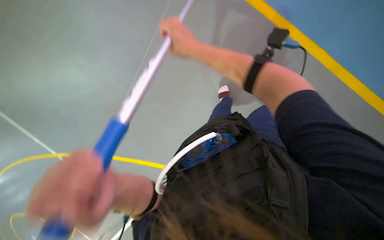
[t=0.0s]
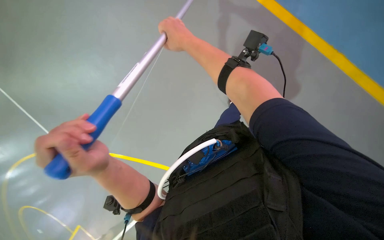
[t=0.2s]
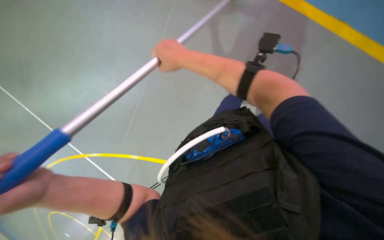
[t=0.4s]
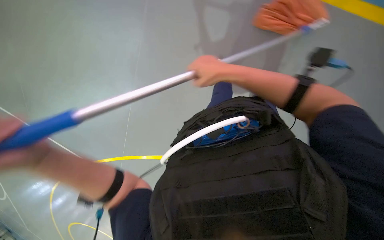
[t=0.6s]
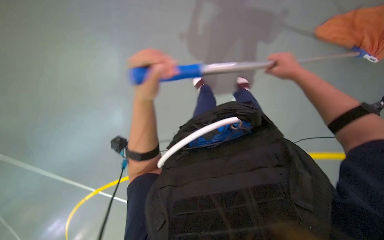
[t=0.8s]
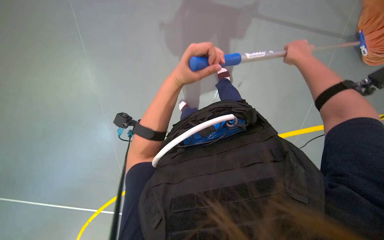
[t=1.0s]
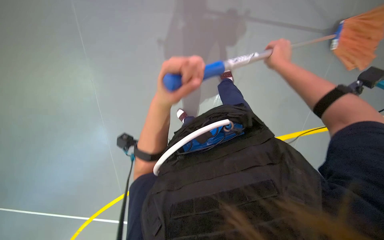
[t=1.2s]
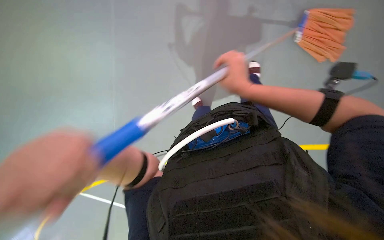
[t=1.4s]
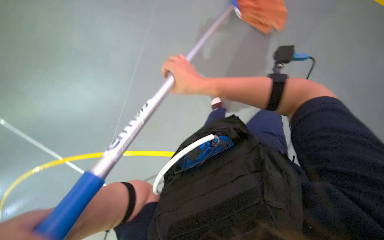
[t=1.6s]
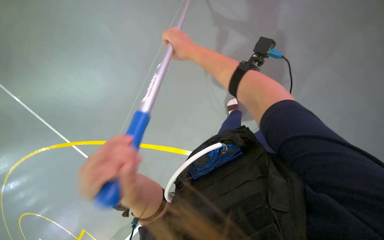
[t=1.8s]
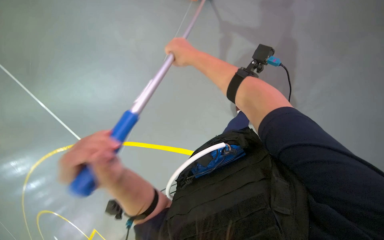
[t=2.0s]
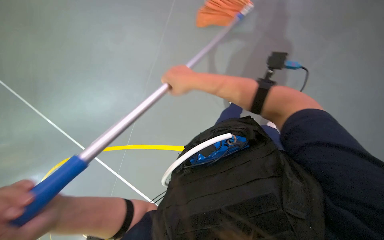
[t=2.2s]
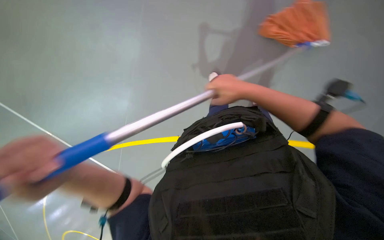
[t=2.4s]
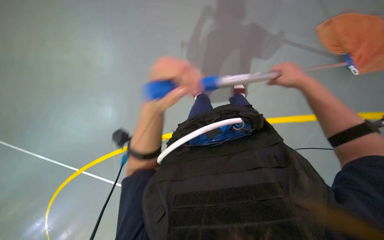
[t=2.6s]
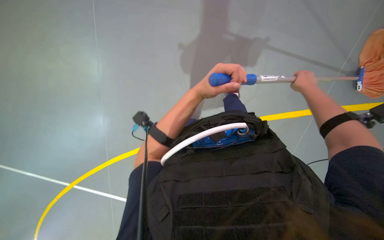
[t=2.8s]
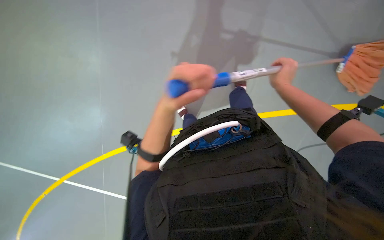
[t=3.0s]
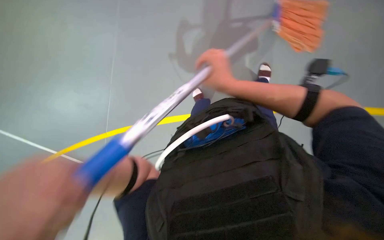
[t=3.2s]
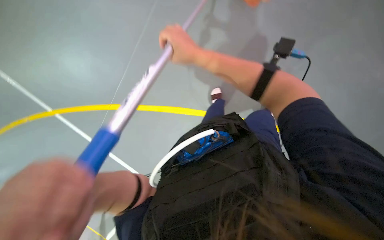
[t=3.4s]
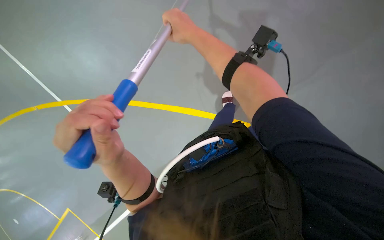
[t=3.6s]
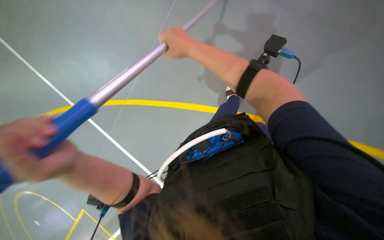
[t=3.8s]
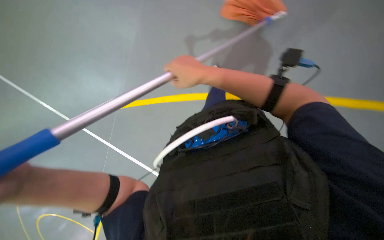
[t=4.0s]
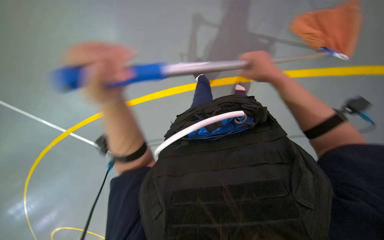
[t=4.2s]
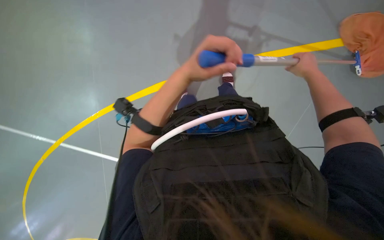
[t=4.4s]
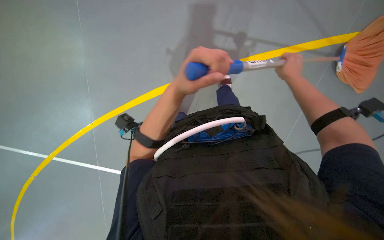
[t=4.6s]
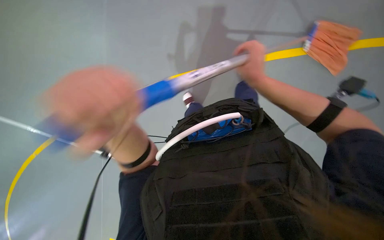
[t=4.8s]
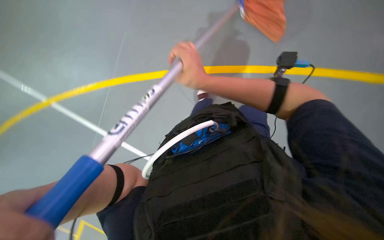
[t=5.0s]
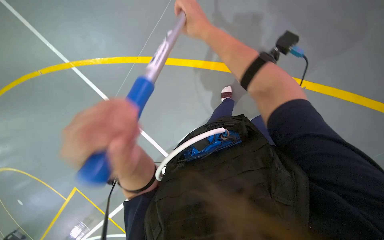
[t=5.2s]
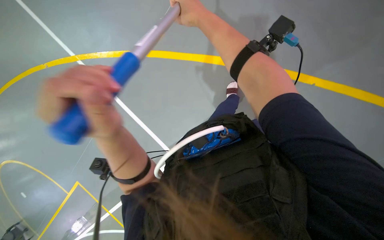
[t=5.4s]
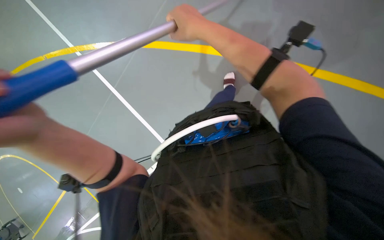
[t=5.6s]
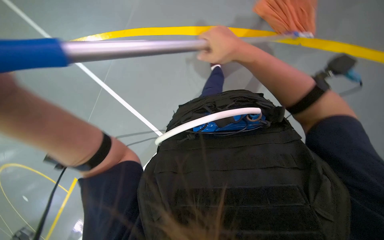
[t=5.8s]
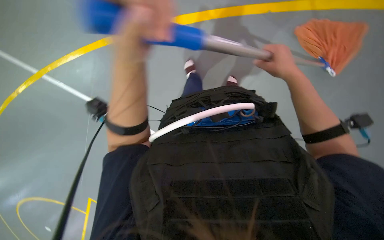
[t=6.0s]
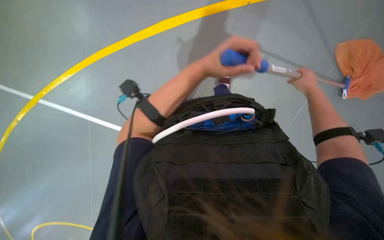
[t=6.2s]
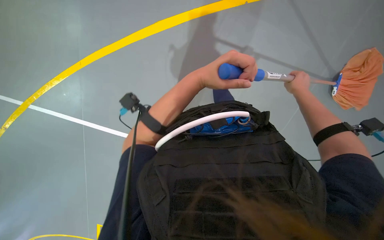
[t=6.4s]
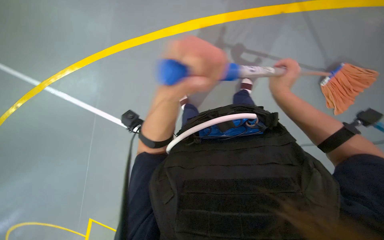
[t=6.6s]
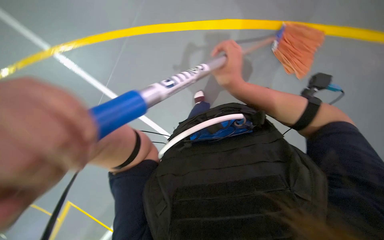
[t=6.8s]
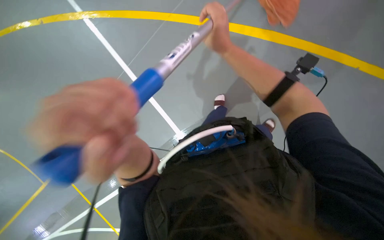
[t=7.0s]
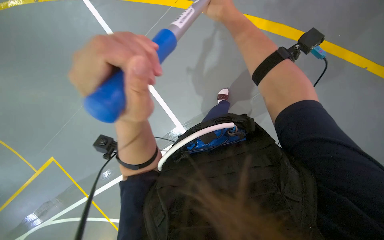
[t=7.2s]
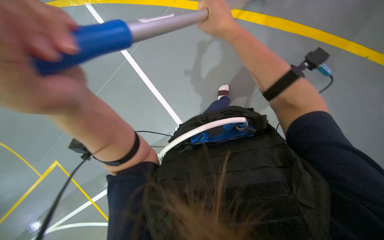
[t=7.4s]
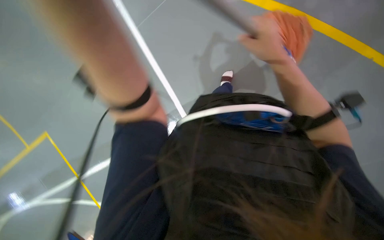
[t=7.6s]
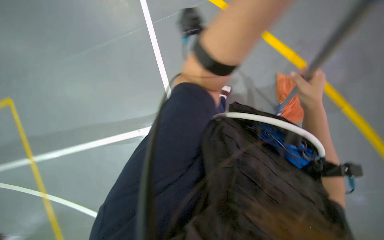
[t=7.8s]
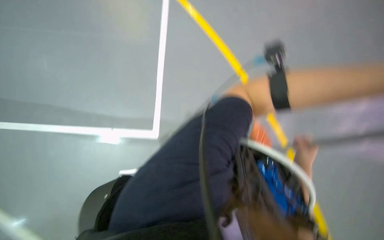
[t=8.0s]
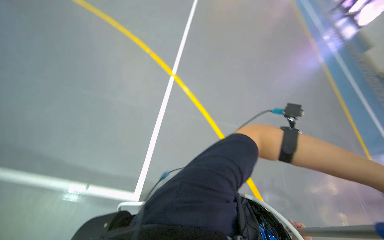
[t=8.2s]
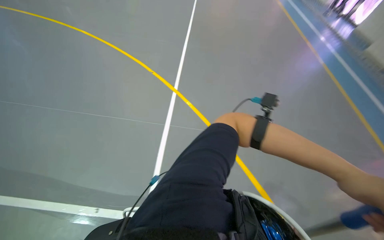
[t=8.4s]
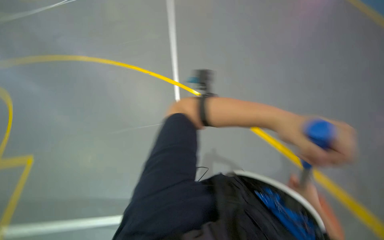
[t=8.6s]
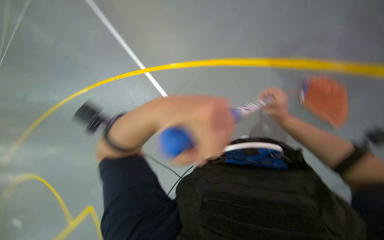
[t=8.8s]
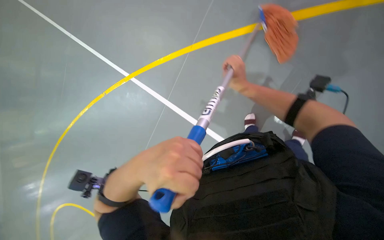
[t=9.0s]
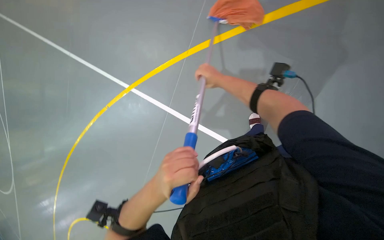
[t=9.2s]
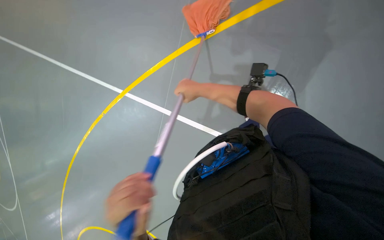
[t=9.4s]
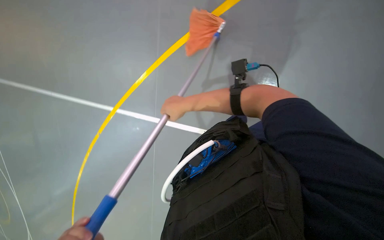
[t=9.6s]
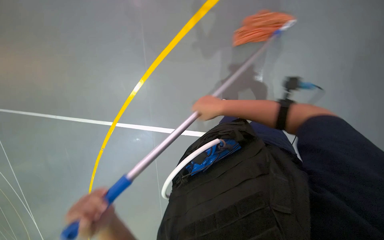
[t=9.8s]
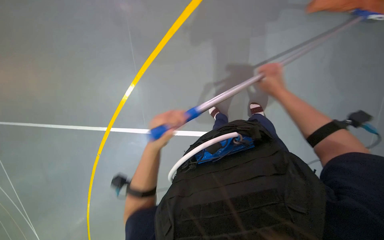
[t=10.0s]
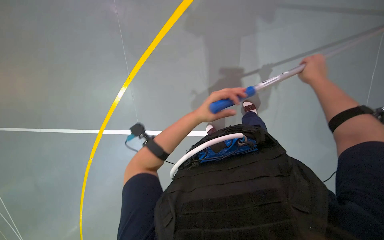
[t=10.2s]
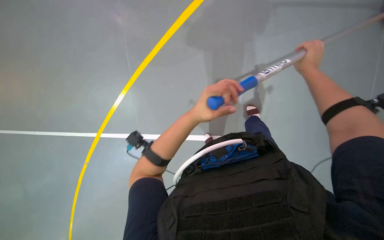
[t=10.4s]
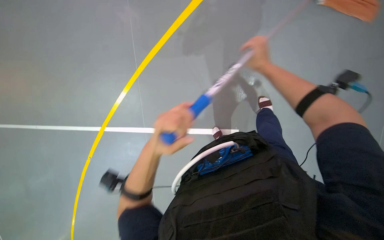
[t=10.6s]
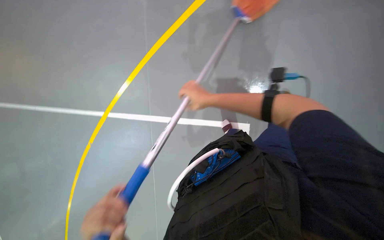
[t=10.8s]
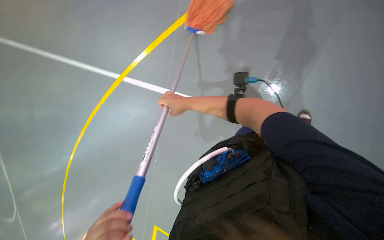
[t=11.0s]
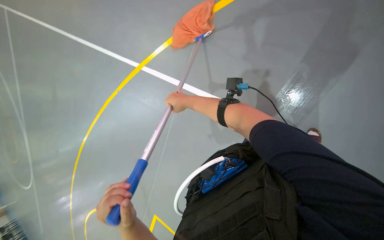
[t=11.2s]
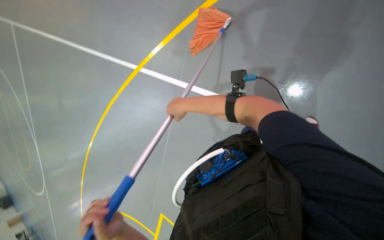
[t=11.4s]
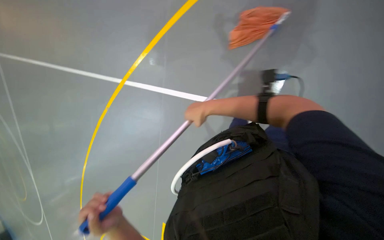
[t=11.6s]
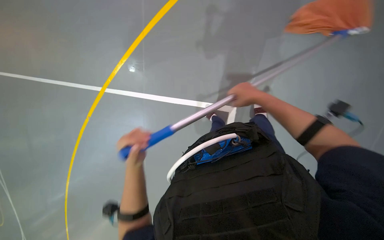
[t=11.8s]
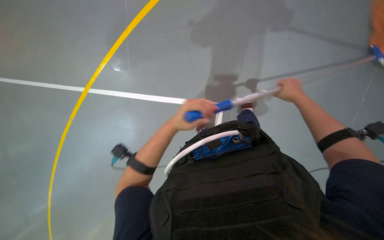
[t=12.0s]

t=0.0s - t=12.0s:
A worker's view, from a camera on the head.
Job: mopping floor.
The whole recording: Mopping sports court floor. The worker mops the blue sports court floor and wrings the mop in a bucket.
t=0.0s - t=1.6s: The right hand moves down the picture, some 10 cm, and goes to the right and returns, about 30 cm each way, while the left hand swings left and right, approximately 30 cm each way, with 2 reversals.
t=1.6s - t=3.0s: The right hand goes approximately 30 cm to the right and farther from the camera, while the left hand swings left and right, roughly 30 cm each way, with 2 reversals.
t=3.0s - t=4.4s: The right hand travels nearer to the camera by roughly 10 cm, and travels to the left and back again, approximately 30 cm each way, while the left hand travels up the picture by approximately 10 cm, and reaches some 25 cm to the left, then returns.
t=4.4s - t=6.0s: The right hand travels to the left and back again, roughly 30 cm each way.
t=6.0s - t=7.6s: The right hand swings left and right, about 35 cm each way, with 2 reversals.
t=7.6s - t=9.0s: The scene rotates counterclockwise by approximately 30 degrees.

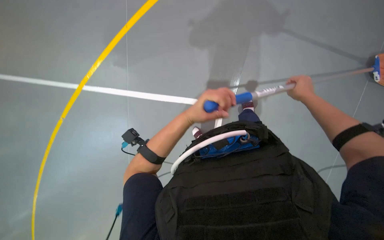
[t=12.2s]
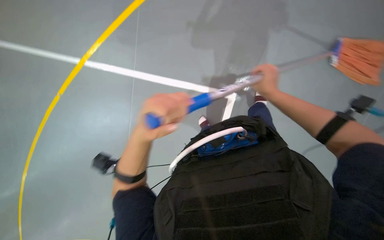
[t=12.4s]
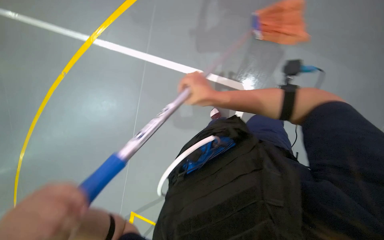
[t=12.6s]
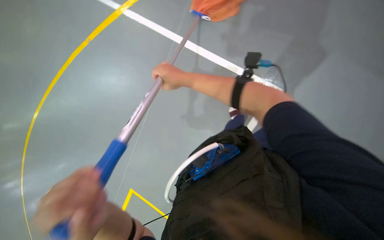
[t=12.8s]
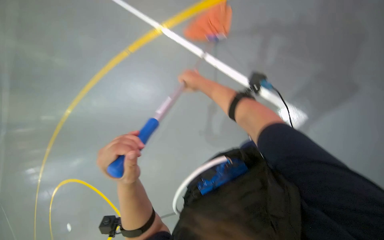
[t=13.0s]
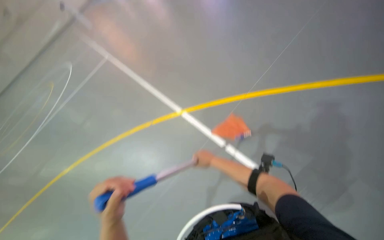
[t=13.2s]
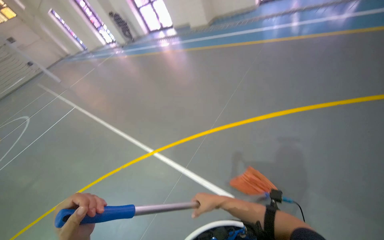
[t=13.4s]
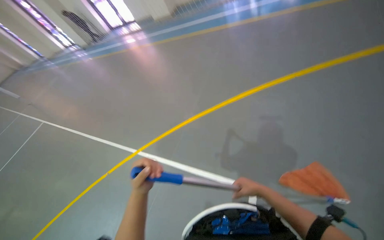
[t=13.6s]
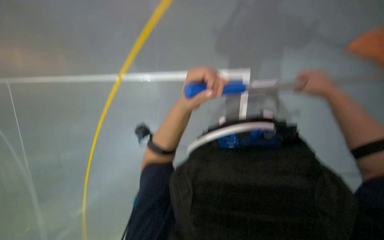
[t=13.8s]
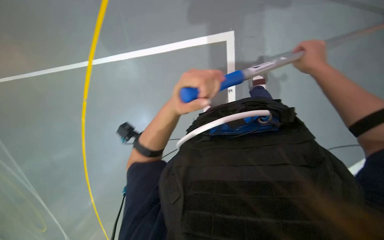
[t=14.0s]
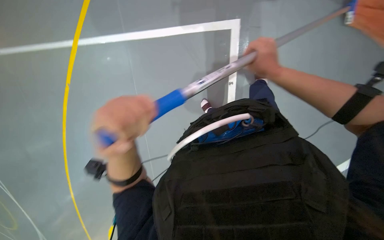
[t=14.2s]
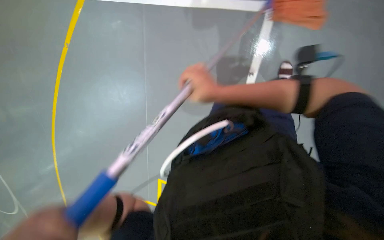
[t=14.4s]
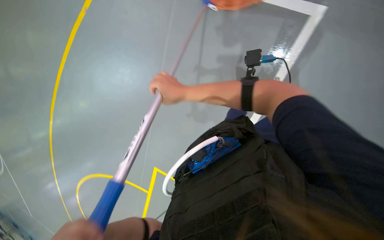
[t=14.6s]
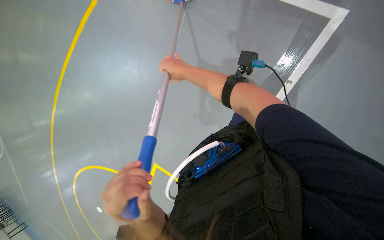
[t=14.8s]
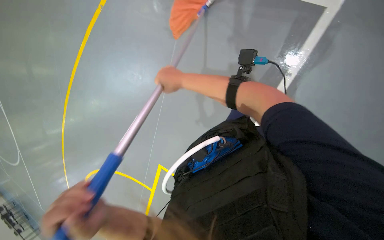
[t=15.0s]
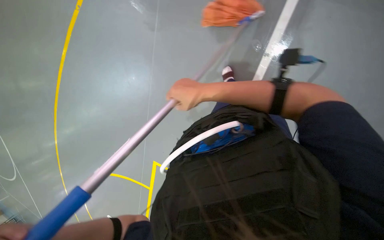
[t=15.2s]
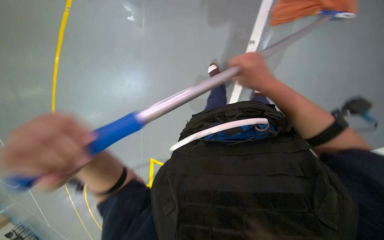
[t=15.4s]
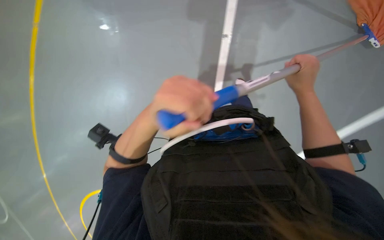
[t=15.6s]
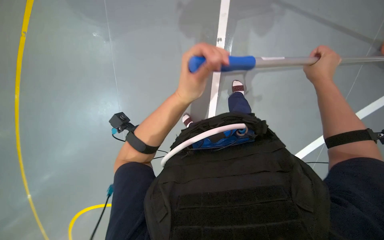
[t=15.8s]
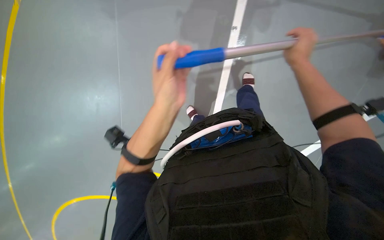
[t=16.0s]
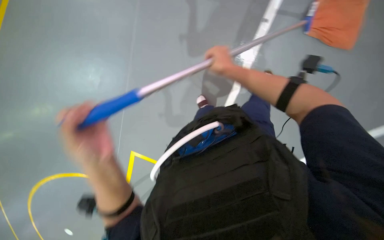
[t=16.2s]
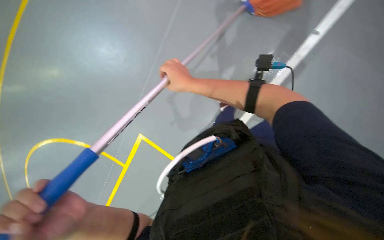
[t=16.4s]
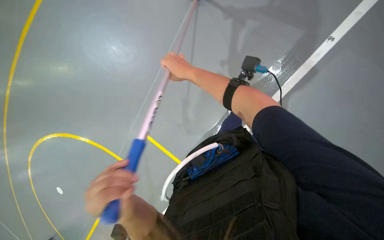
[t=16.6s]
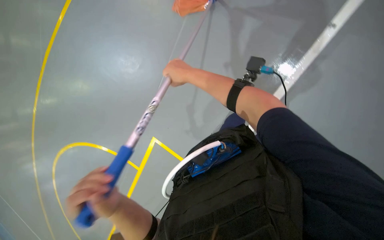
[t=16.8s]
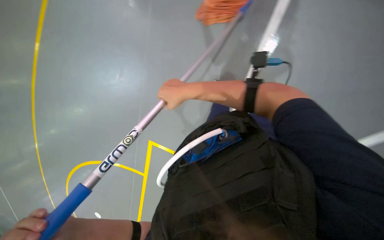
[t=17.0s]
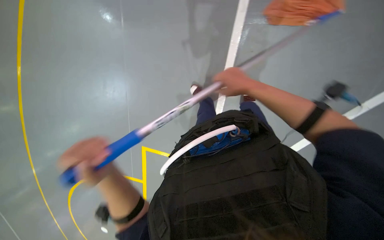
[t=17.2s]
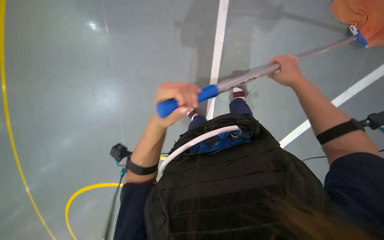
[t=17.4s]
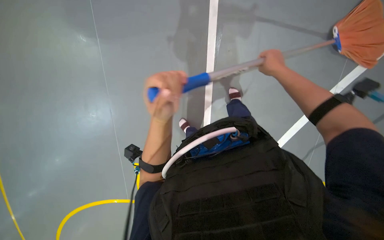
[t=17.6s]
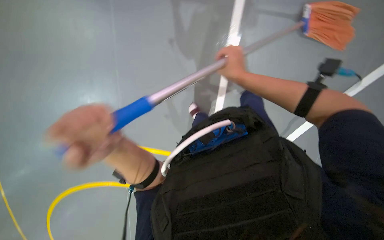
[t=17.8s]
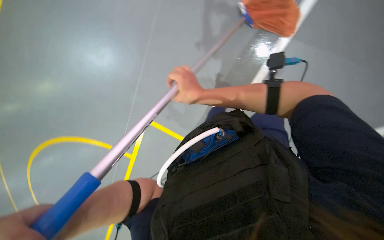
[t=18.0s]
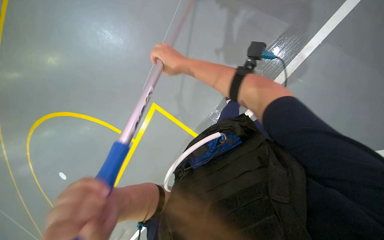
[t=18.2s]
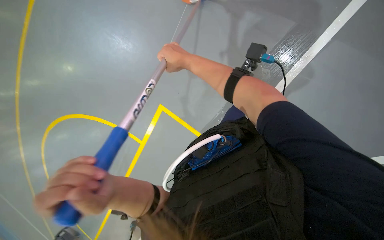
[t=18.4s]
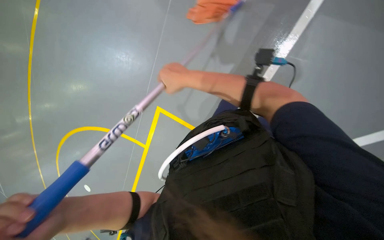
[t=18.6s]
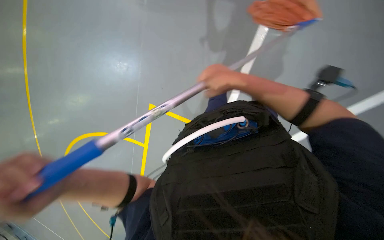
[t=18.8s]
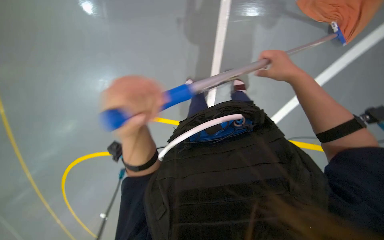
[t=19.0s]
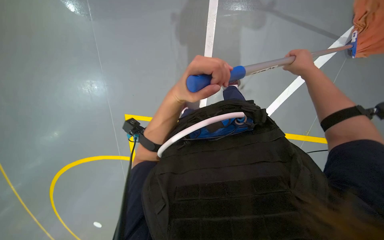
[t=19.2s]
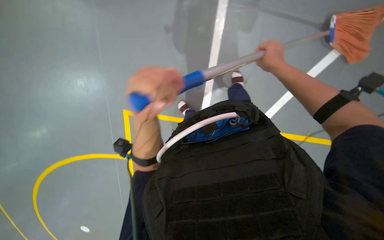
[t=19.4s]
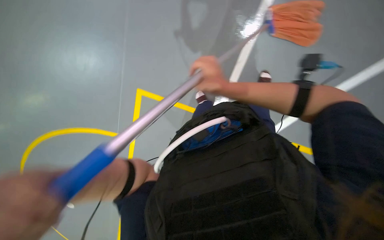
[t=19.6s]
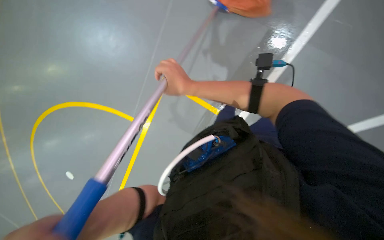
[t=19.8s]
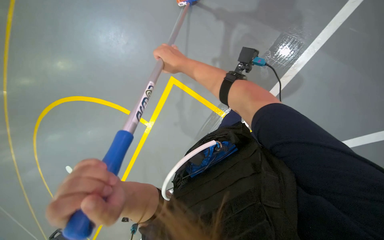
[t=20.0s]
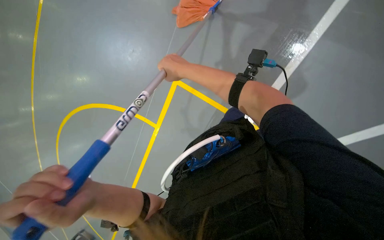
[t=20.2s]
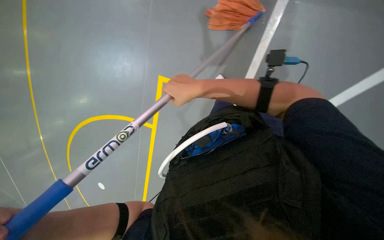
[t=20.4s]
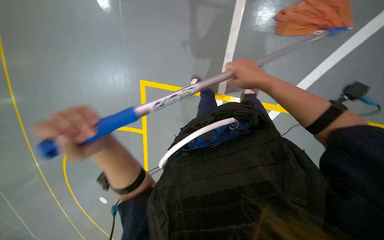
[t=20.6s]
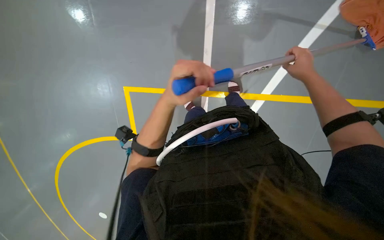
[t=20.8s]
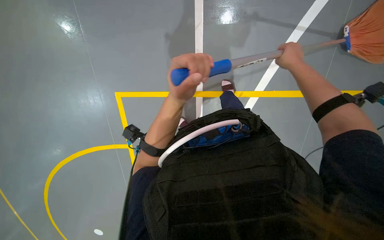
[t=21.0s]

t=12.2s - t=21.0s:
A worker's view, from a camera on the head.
Job: mopping floor.
The whole recording: Mopping sports court floor. The worker mops the blue sports court floor and wrings the mop in a bucket.
t=12.2s - t=13.6s: The camera pitches upward, by about 25 degrees.
t=16.6s - t=18.0s: The wearer's head swings some 25 degrees to the right.
t=18.0s - t=19.6s: The right hand moves roughly 30 cm to the right and comes back.
t=19.6s - t=21.0s: The wearer's head swings roughly 15 degrees to the left. The wearer looks approximately 10 degrees further downward. The right hand shifts some 20 cm to the right and farther from the camera.
